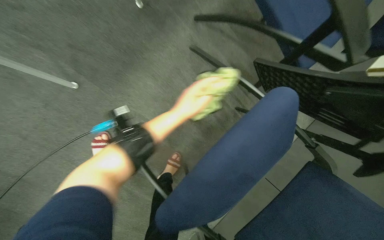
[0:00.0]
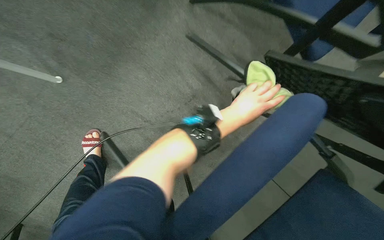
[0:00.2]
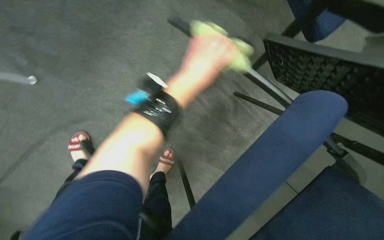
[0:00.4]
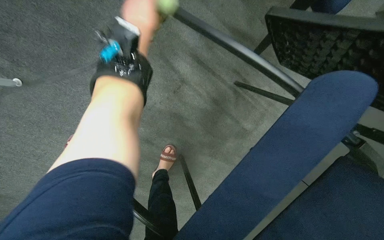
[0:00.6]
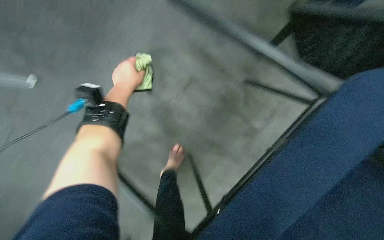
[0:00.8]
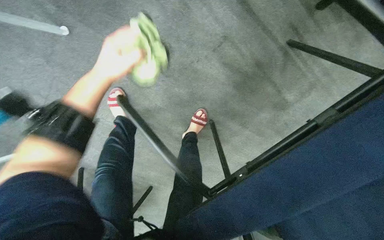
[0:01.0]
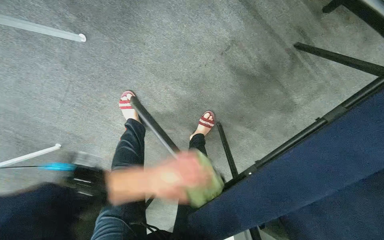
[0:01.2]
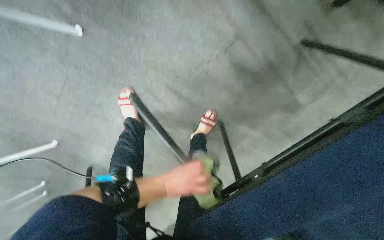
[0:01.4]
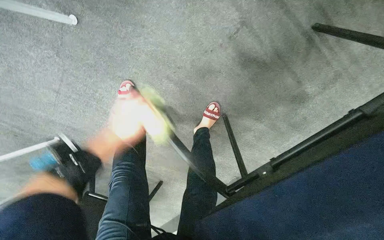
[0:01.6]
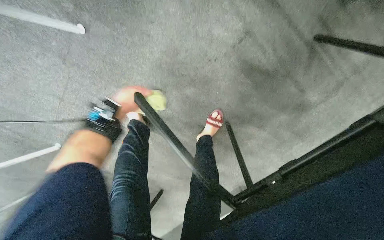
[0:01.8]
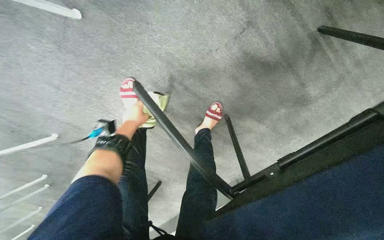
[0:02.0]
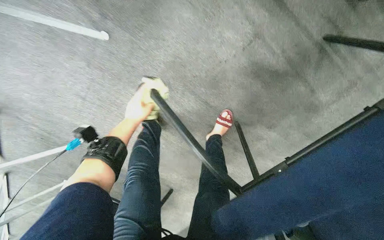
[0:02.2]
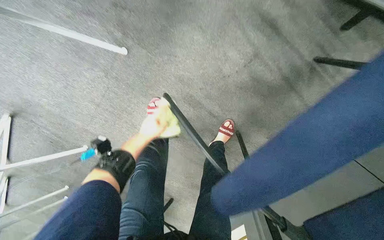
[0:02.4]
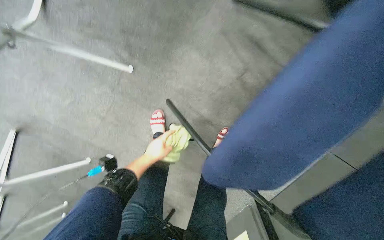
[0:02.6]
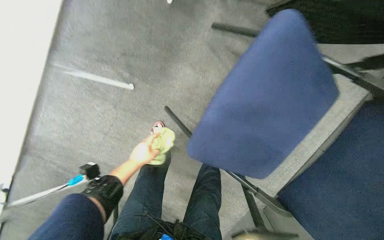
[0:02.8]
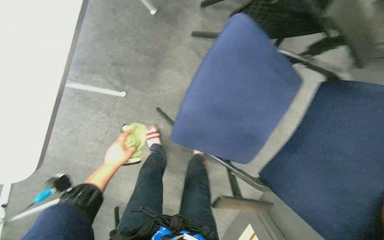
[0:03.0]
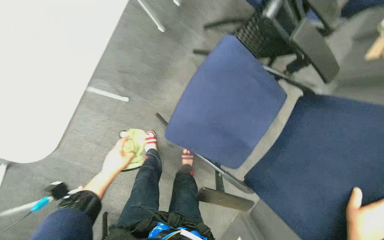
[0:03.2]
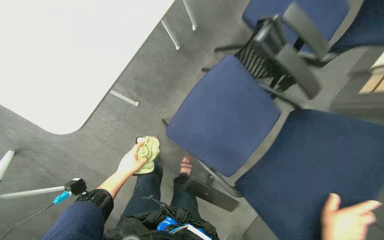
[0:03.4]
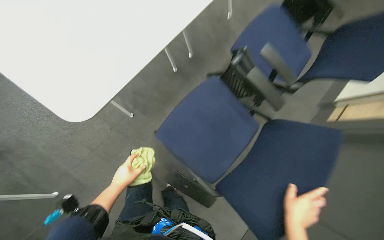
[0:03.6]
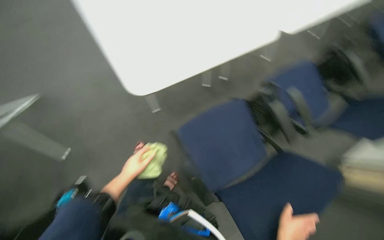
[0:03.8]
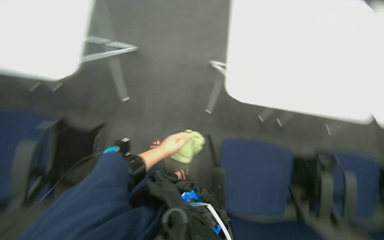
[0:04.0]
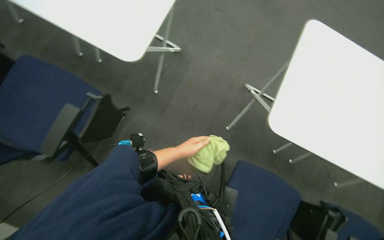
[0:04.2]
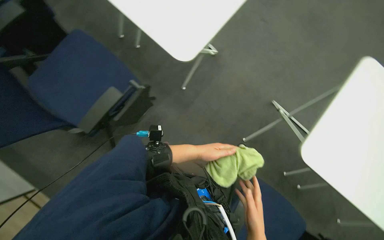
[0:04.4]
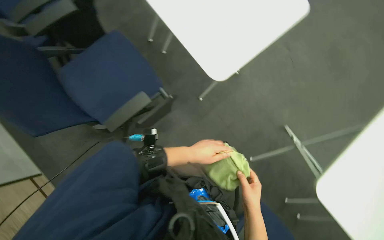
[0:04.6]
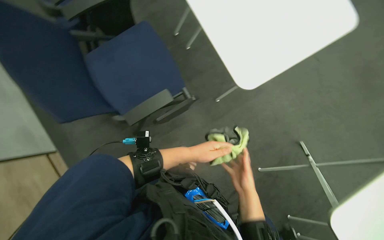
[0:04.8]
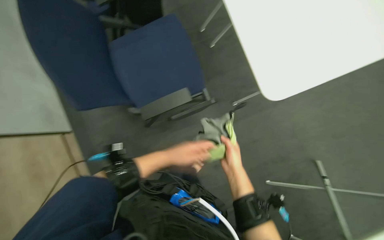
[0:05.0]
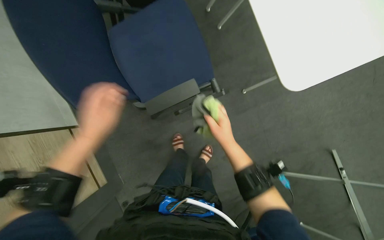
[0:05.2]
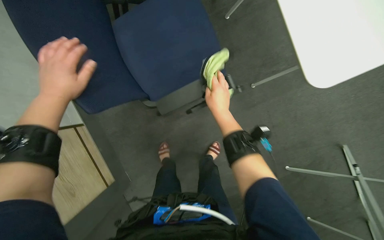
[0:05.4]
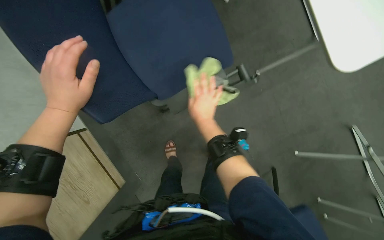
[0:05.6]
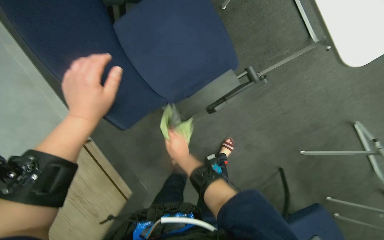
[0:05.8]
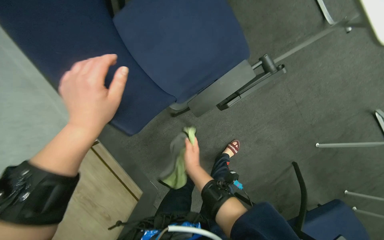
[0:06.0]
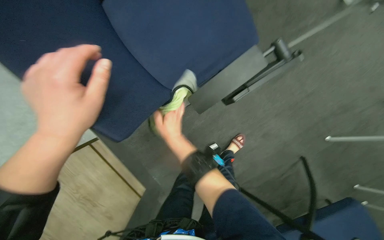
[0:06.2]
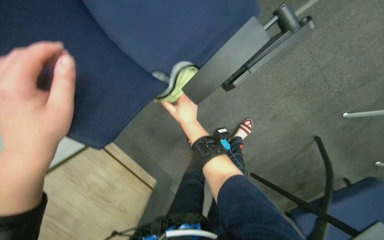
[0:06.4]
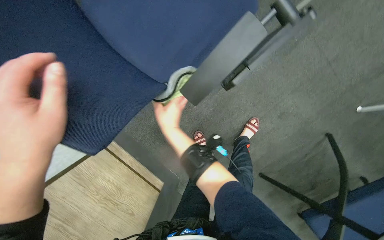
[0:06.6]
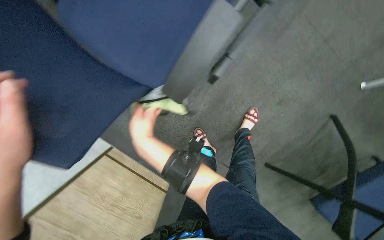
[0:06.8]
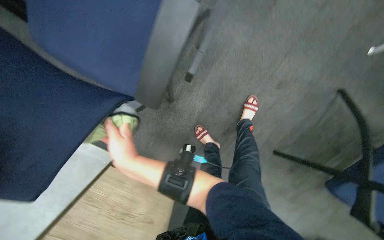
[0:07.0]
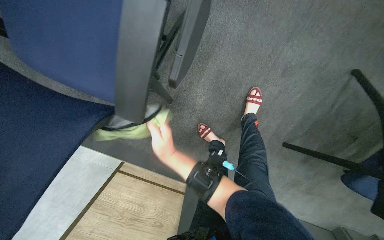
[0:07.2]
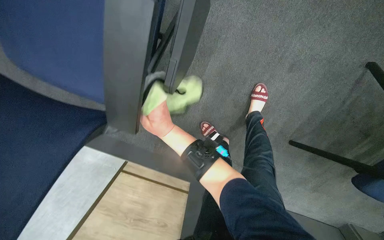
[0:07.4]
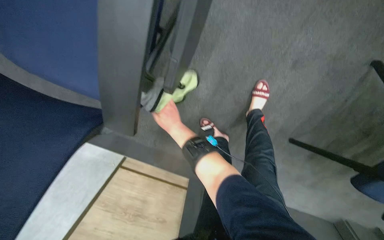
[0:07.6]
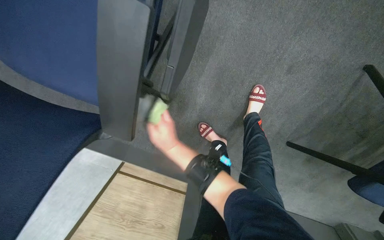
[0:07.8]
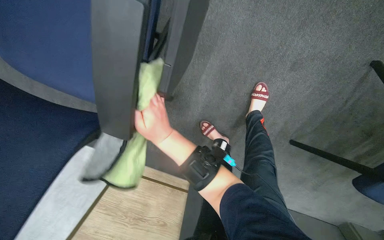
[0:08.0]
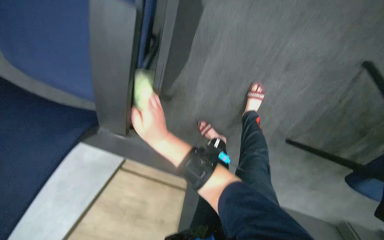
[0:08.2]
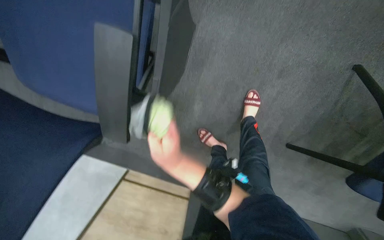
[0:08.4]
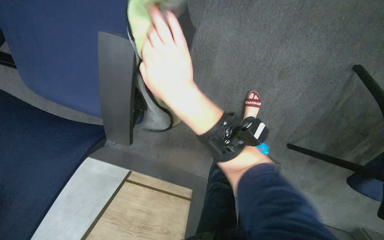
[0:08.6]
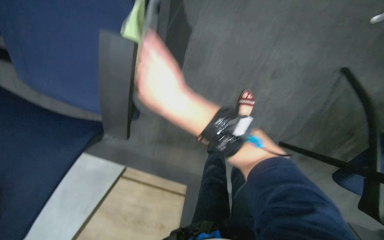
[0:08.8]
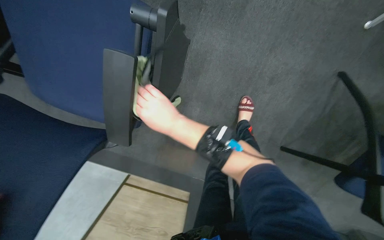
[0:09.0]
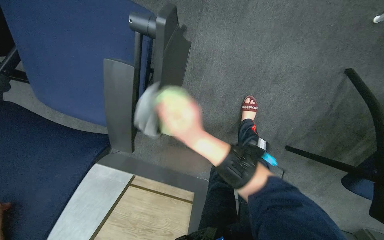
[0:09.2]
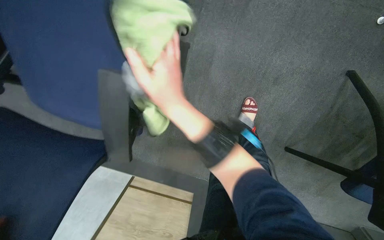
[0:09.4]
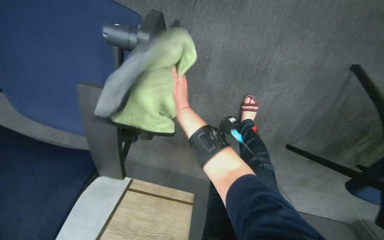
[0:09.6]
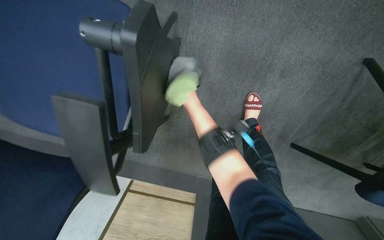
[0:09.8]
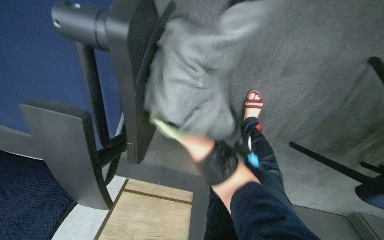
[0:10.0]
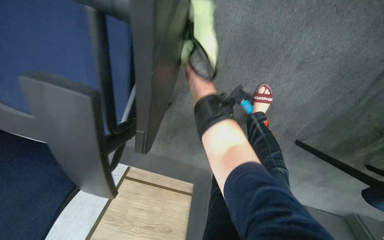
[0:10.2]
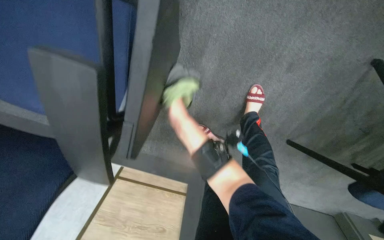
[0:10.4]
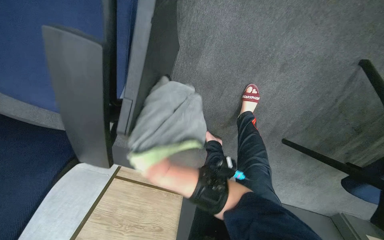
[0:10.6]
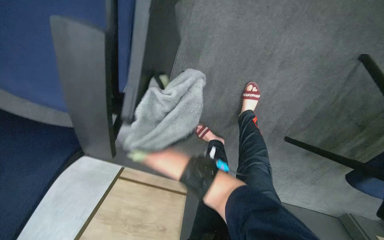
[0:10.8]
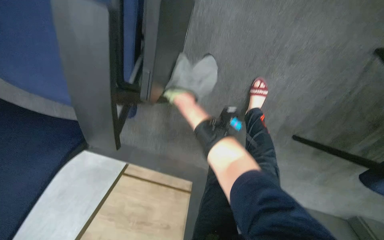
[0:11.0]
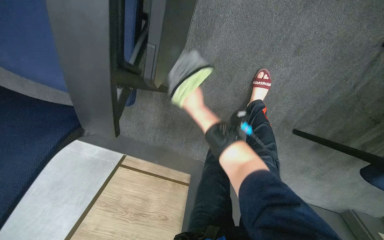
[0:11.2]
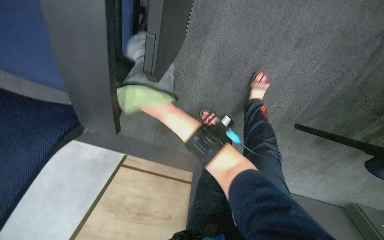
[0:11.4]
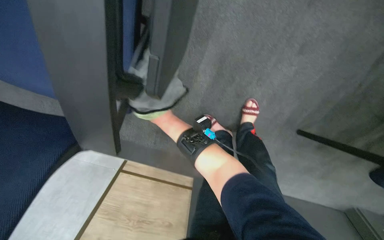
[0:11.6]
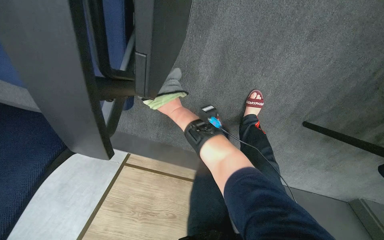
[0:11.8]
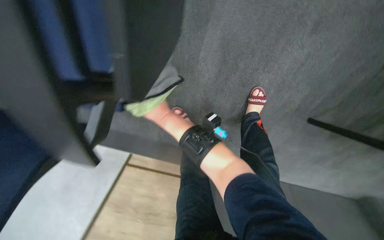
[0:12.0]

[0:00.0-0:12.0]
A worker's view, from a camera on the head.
Job: wiping surfaces.
The whole recording: Wiping conference room chairs. The worker wipes the seats, backrests, and frames of conference room chairs with a cloth.
0:00.0 to 0:01.6: The camera pitches downward, by about 25 degrees. The left hand moves up and down the picture over roughly 40 cm, changing direction 2 times.
0:01.6 to 0:03.0: The view tilts some 20 degrees upward. The left hand goes some 15 cm to the left.
0:03.0 to 0:04.4: The camera travels about 50 cm. The wearer's head swings about 95 degrees to the left. The camera pitches upward, by approximately 35 degrees.
0:04.4 to 0:06.0: The head travels roughly 50 cm. The head rotates approximately 20 degrees to the left.
0:07.6 to 0:09.0: The right hand moves nearer to the camera, some 25 cm.
0:09.0 to 0:10.4: The right hand swings nearer and farther, about 35 cm each way, with 2 reversals.
0:10.4 to 0:12.0: The right hand swings nearer and farther, roughly 15 cm each way, with 2 reversals.

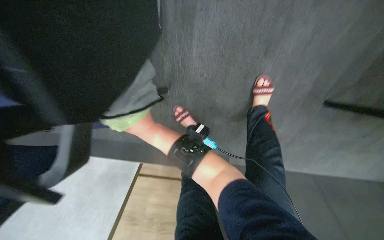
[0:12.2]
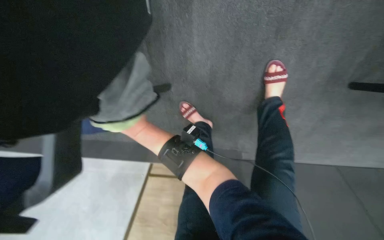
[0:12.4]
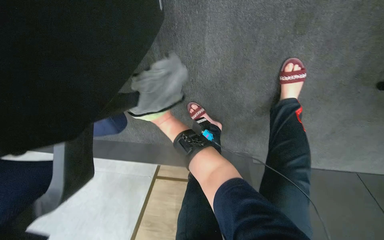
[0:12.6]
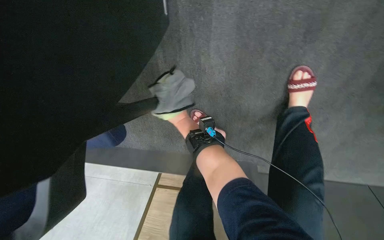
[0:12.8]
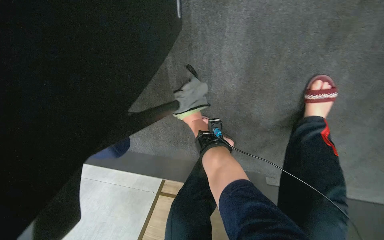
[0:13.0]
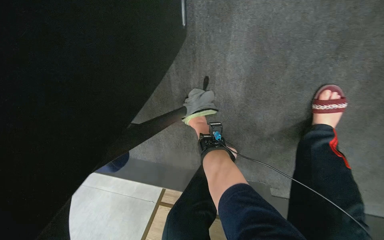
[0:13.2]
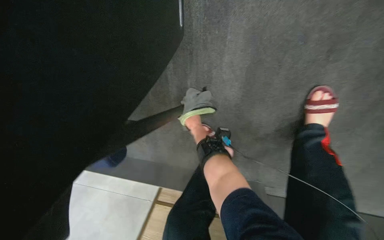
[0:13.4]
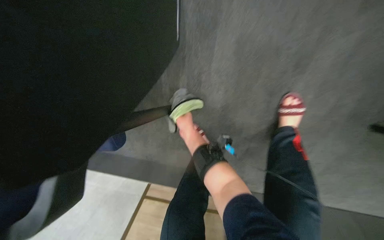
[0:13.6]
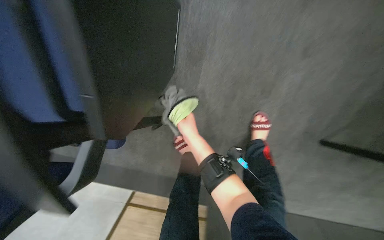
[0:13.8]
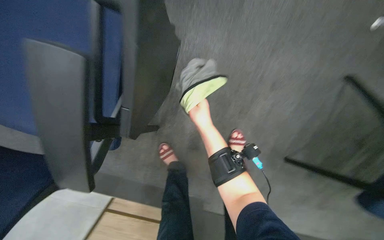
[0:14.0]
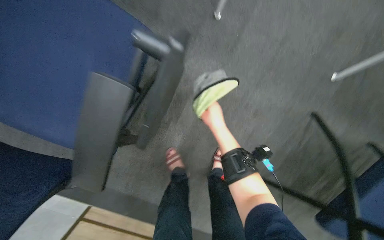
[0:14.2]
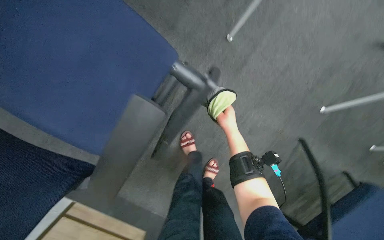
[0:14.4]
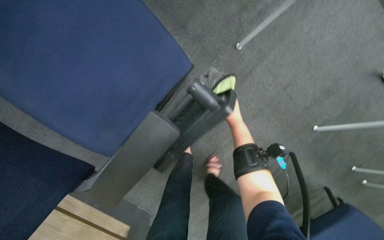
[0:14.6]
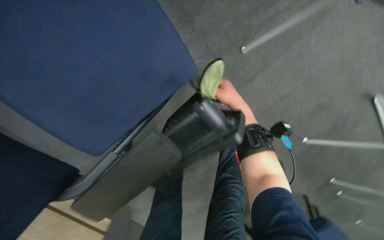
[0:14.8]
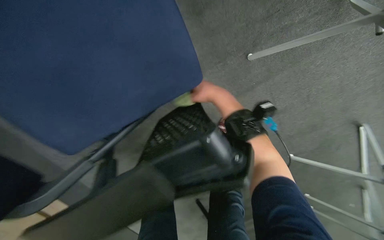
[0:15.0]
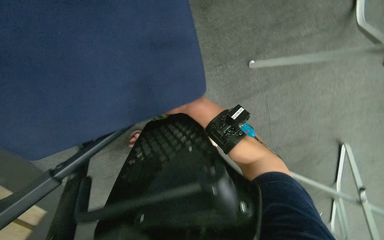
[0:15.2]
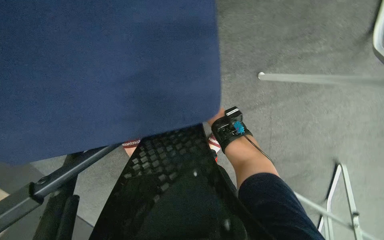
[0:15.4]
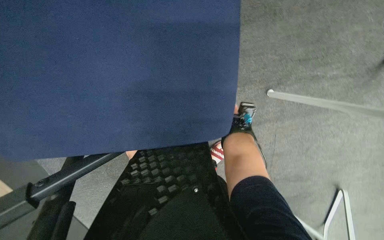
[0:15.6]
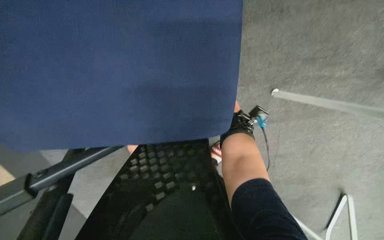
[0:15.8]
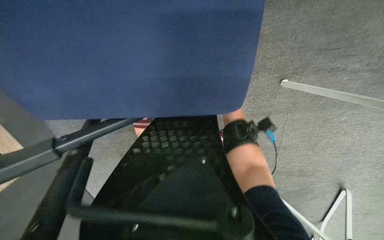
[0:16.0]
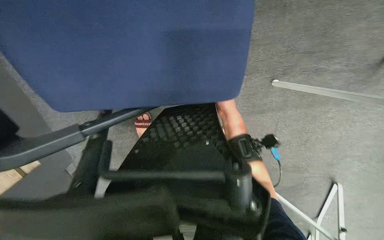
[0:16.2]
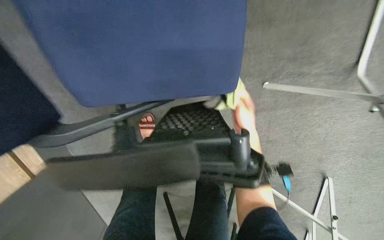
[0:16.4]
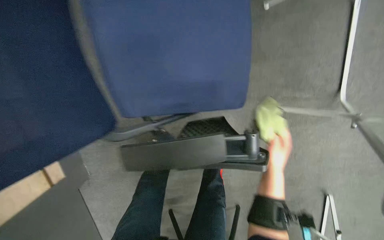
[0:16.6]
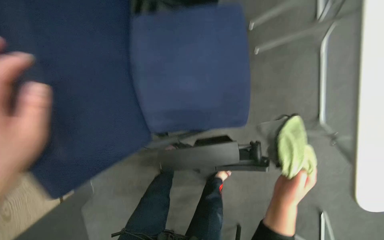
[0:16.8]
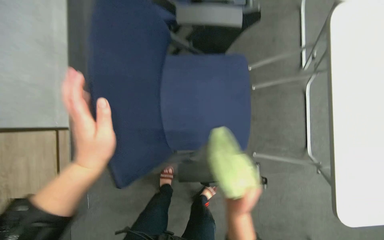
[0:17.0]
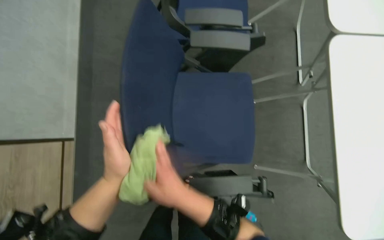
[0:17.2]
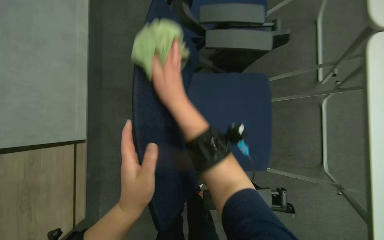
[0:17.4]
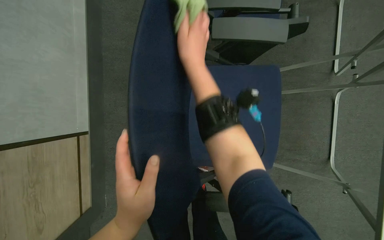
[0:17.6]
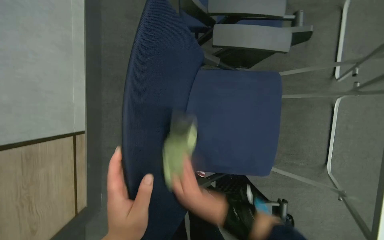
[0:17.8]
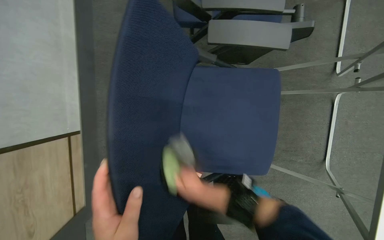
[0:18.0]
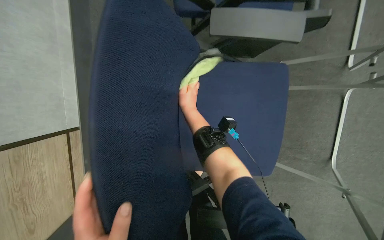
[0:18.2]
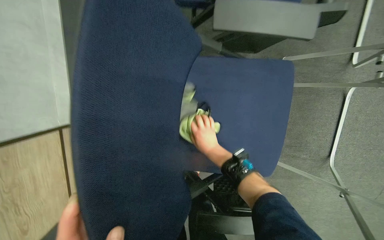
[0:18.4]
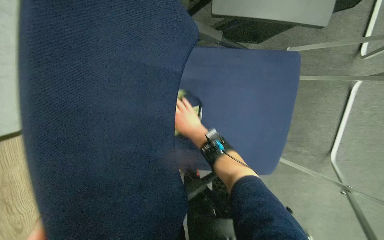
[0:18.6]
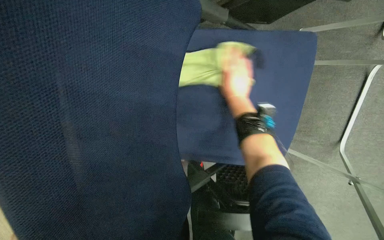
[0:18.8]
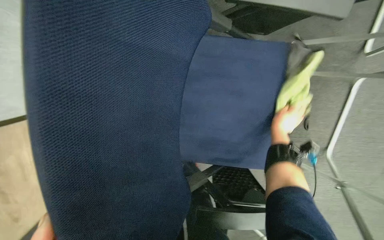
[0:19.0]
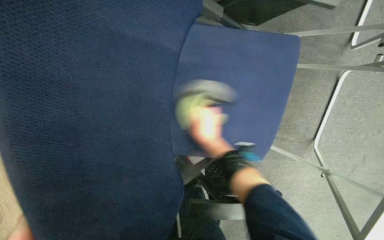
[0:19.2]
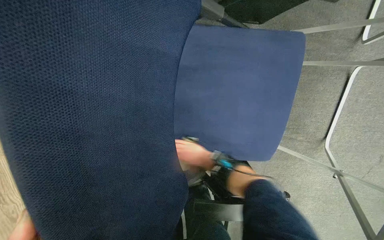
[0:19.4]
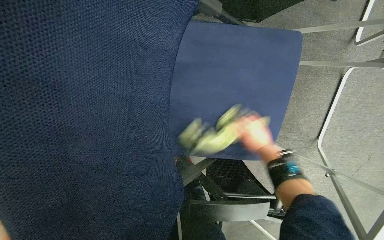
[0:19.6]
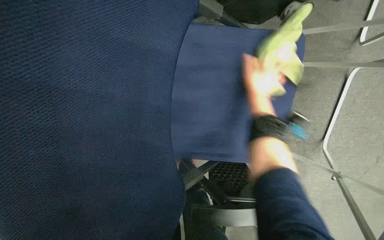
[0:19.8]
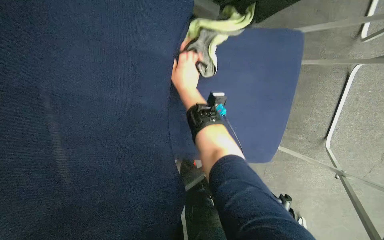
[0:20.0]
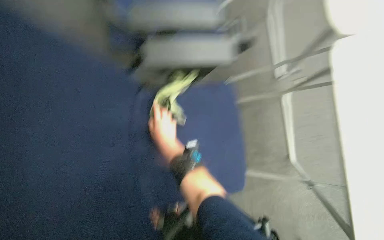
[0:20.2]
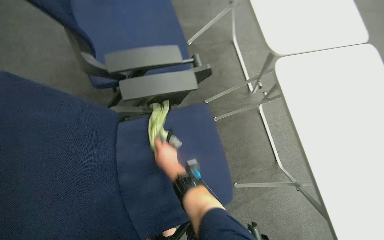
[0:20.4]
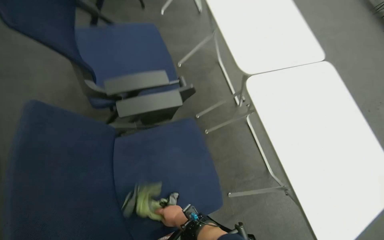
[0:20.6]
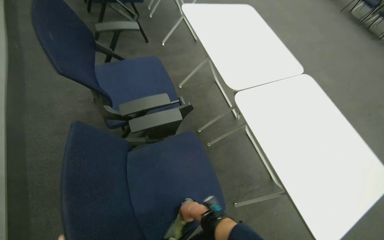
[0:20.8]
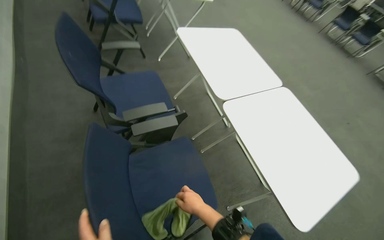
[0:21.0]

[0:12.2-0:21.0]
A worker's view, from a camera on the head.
Job: wiping surfaces.
The whole recording: Wiping conference room chairs. The worker wipes the seats, backrests, and frames of conference room chairs with a cloth.
0:12.2 to 0:13.6: The right hand shifts some 10 cm to the right.
0:13.6 to 0:15.2: The view pans to the right by approximately 40 degrees. The scene turns some 50 degrees clockwise in the picture.
0:15.2 to 0:16.6: The wearer looks some 15 degrees further upward.
0:16.6 to 0:18.0: The view tips upward by some 10 degrees.
0:18.0 to 0:19.6: The wearer looks approximately 15 degrees further downward. The right hand moves left and right over about 25 cm, changing direction 2 times.
0:19.6 to 0:21.0: The head turns to the right by some 30 degrees. The wearer looks about 40 degrees further upward.
